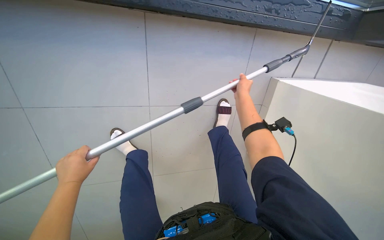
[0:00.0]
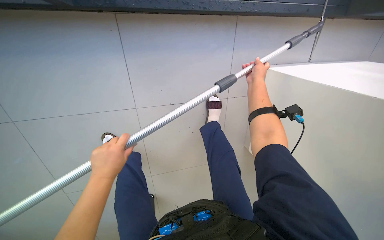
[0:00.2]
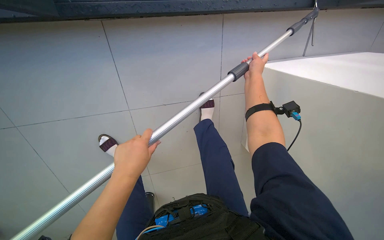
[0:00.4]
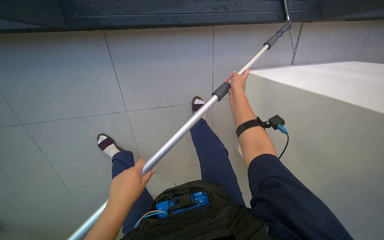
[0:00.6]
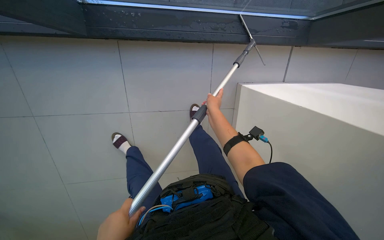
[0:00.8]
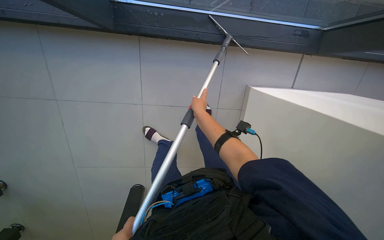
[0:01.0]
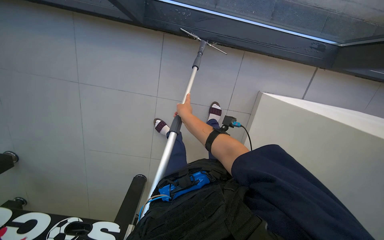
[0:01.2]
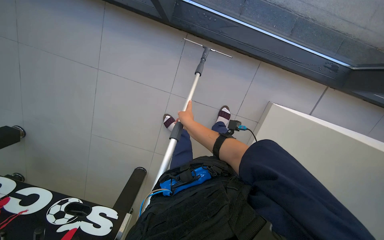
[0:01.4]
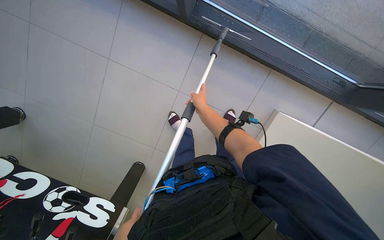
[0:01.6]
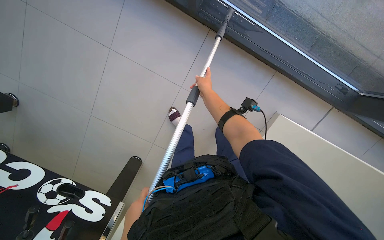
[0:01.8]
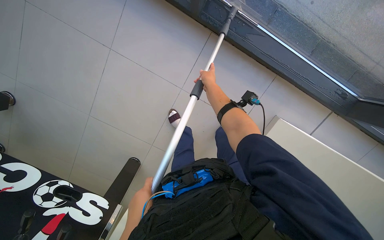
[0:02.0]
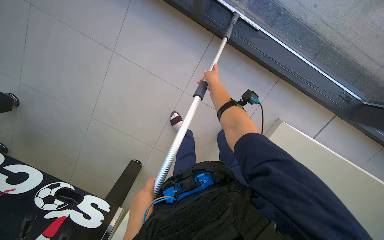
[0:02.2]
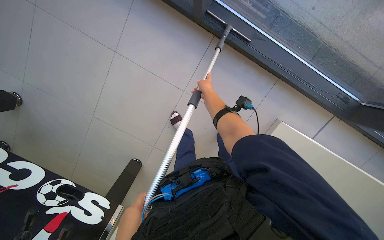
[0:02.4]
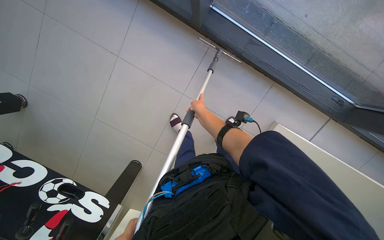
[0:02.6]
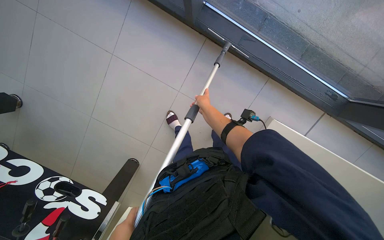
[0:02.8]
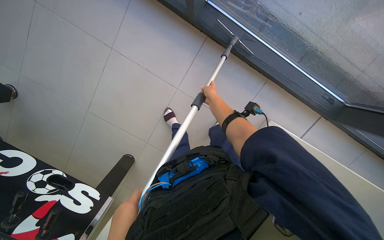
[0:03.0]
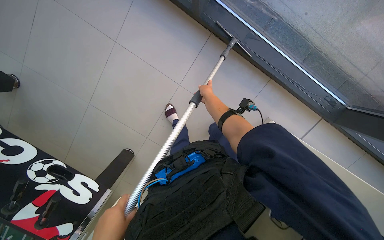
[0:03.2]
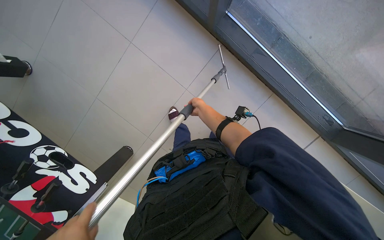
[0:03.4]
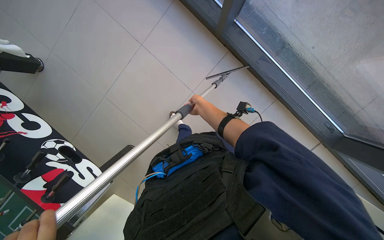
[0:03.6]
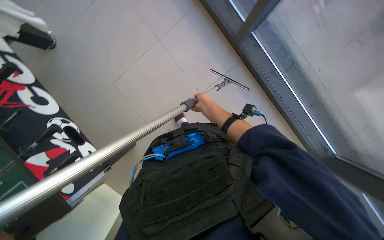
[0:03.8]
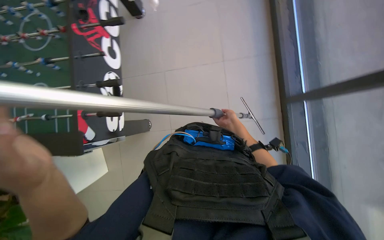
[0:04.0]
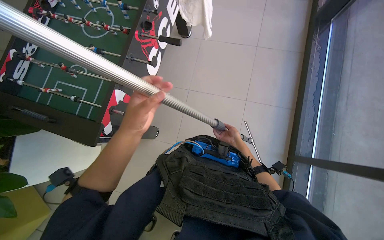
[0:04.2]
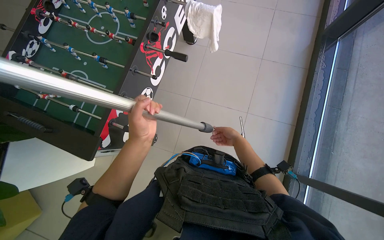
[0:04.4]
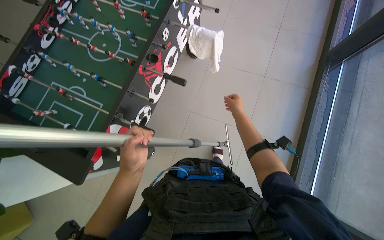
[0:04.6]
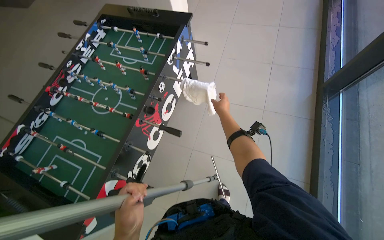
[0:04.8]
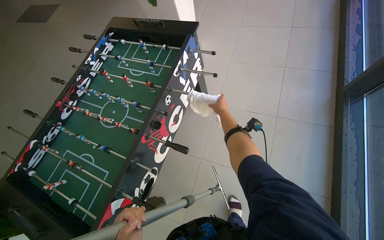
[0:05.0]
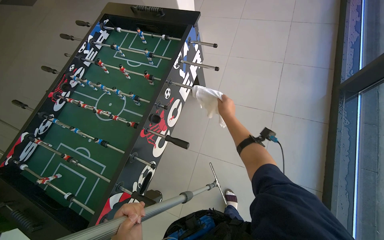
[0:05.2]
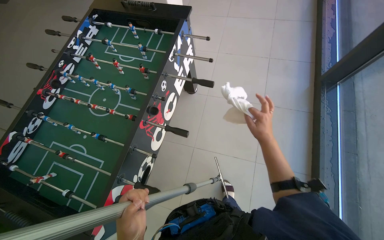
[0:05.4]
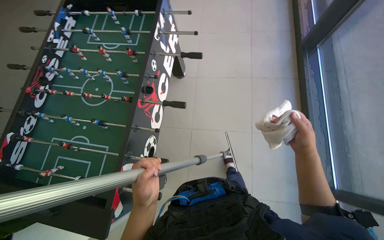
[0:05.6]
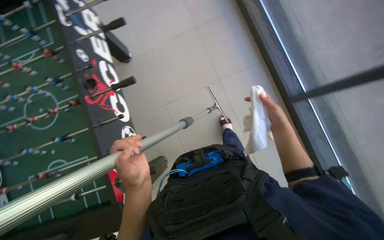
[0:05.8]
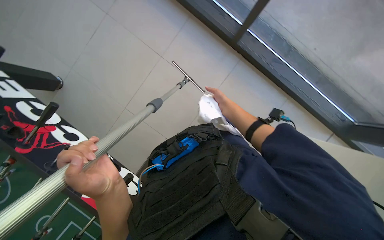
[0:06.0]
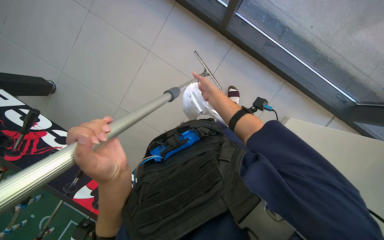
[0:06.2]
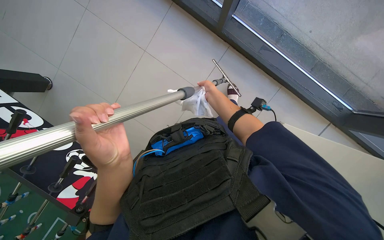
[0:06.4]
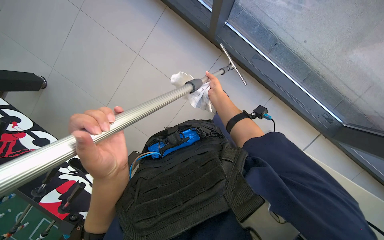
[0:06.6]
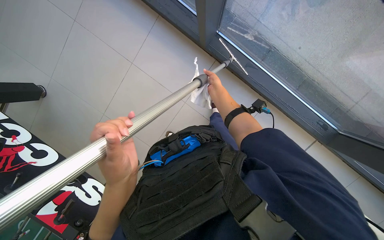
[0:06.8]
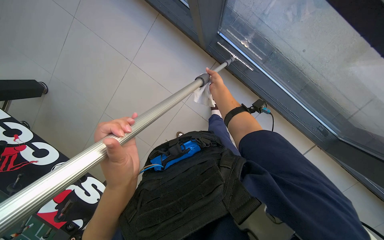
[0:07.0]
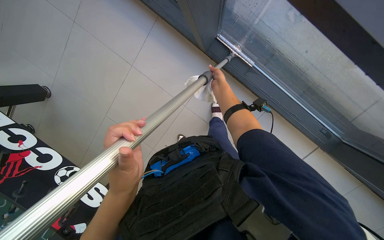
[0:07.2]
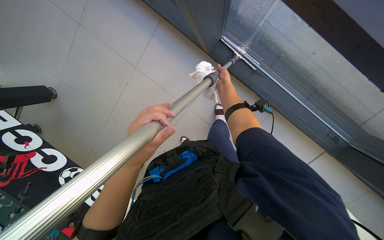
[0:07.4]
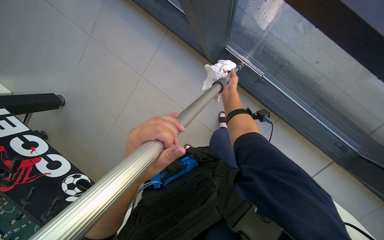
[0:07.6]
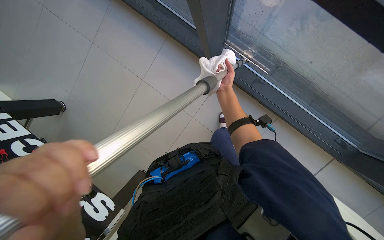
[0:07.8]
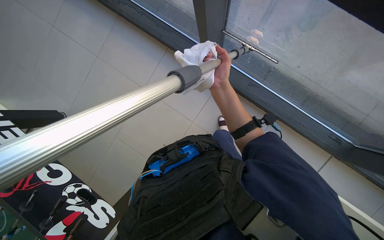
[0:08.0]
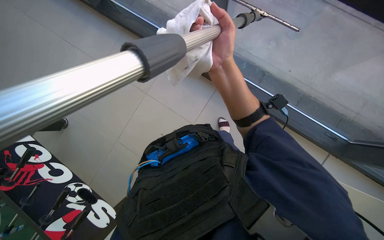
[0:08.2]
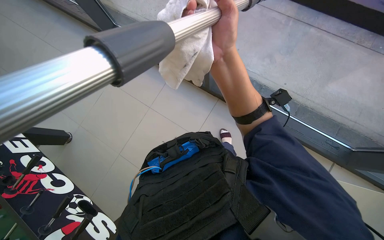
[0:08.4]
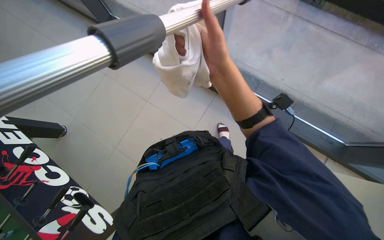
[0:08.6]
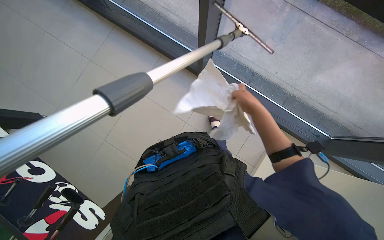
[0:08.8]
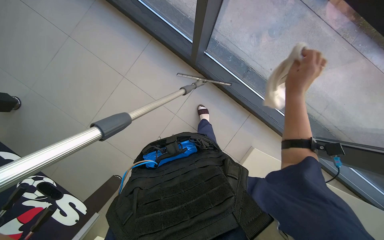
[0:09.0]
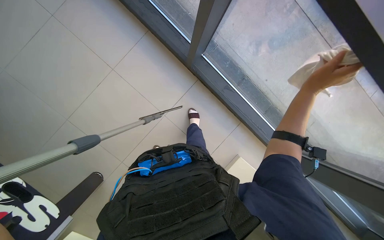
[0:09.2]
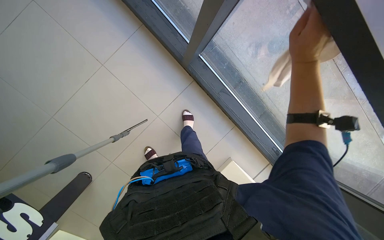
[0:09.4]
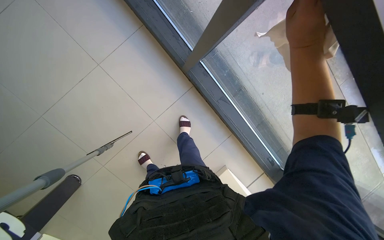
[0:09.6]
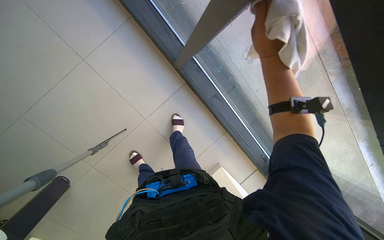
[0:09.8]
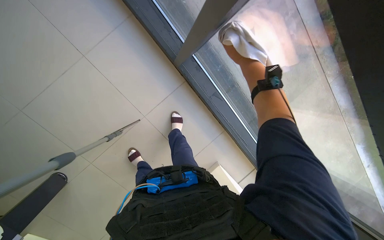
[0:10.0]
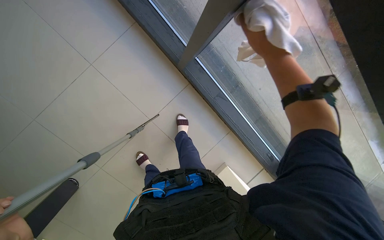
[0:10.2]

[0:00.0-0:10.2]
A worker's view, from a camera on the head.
Job: cleaning windows.
The whole recording: Cleaning windows. The worker cleans the windows using a pole and wipes the frames with a cloth.
0:01.4 to 0:03.0: The right hand heads up the picture, covering approximately 10 cm.
0:03.0 to 0:04.4: The camera travels about 50 cm. The view tips upward by about 25 degrees. The scene turns some 65 degrees clockwise in the picture.
0:05.8 to 0:07.2: The right hand heads farther from the camera, covering roughly 25 cm.
0:07.2 to 0:08.8: The right hand heads nearer to the camera, to the right and down the picture, covering roughly 20 cm.
0:08.8 to 0:10.2: The camera is aimed some 15 degrees further to the right. The right hand heads up the picture and nearer to the camera, covering some 25 cm, and goes to the right and returns, some 15 cm each way.

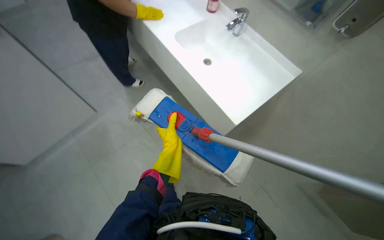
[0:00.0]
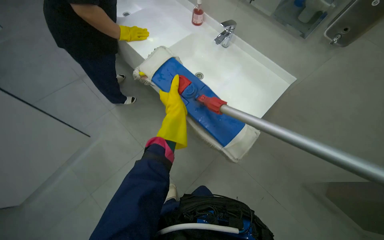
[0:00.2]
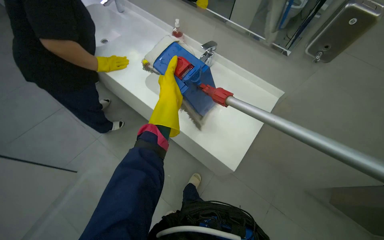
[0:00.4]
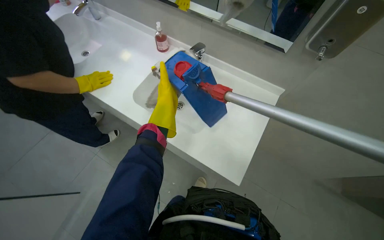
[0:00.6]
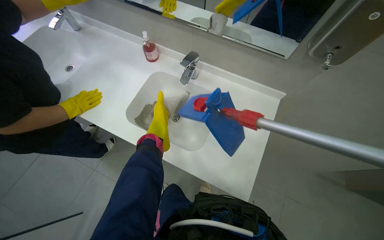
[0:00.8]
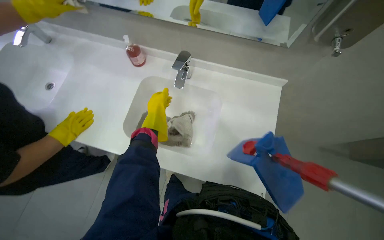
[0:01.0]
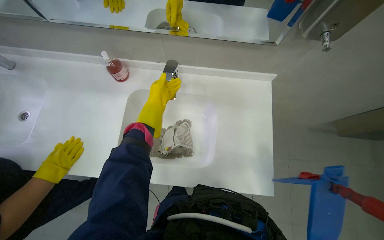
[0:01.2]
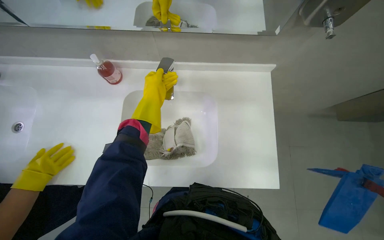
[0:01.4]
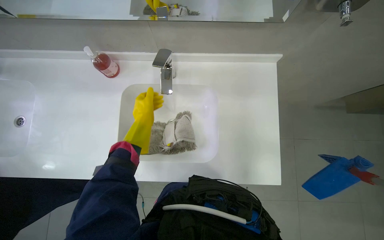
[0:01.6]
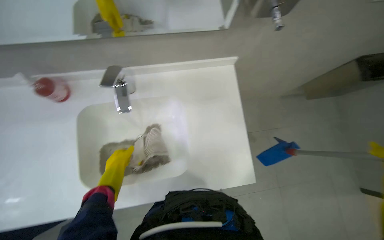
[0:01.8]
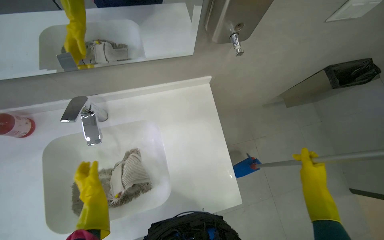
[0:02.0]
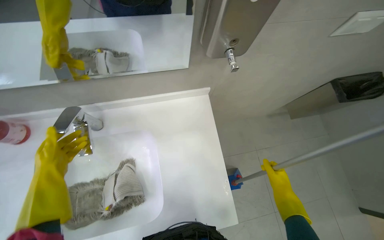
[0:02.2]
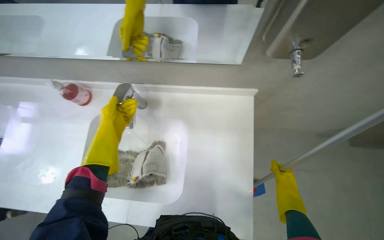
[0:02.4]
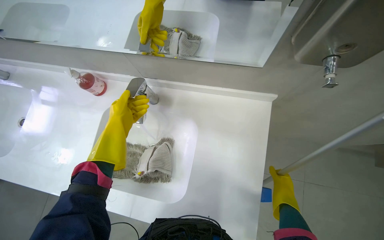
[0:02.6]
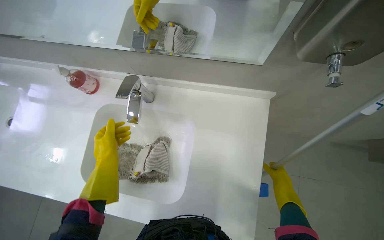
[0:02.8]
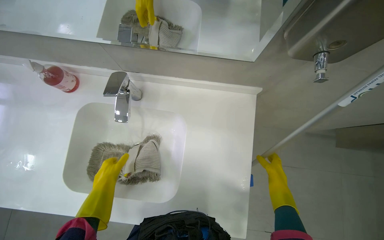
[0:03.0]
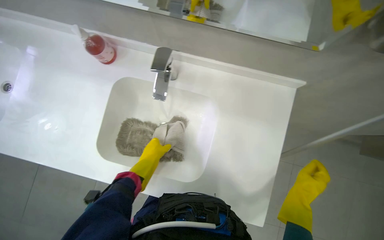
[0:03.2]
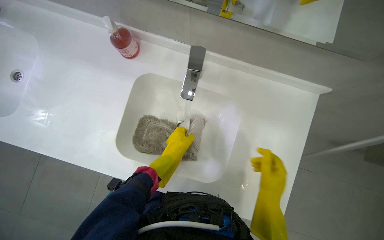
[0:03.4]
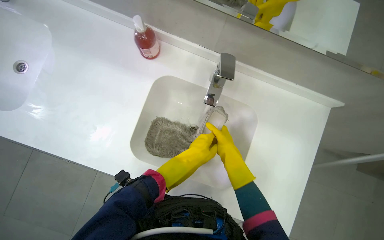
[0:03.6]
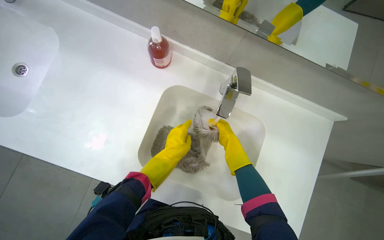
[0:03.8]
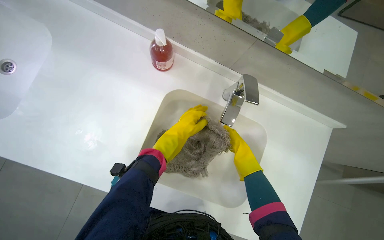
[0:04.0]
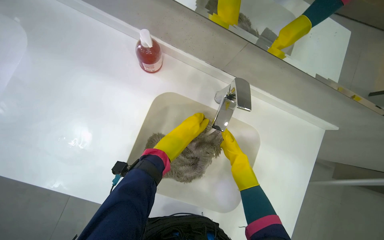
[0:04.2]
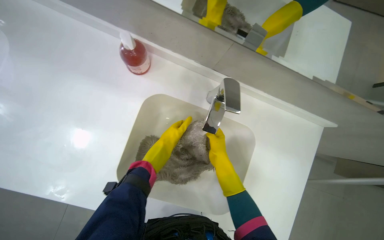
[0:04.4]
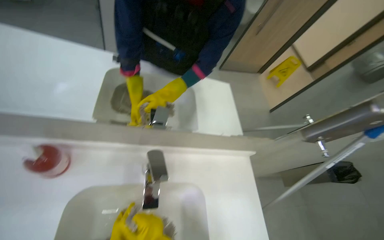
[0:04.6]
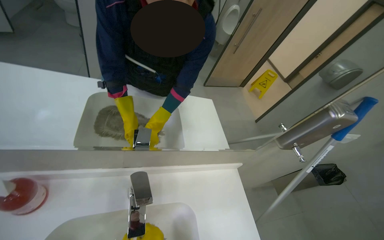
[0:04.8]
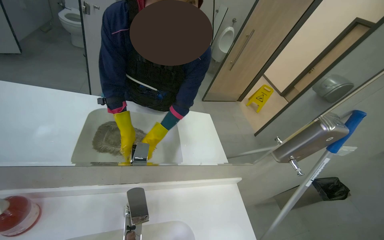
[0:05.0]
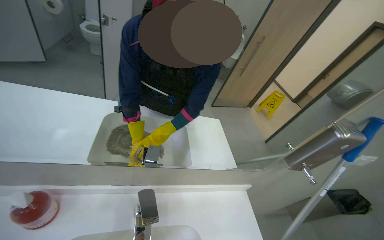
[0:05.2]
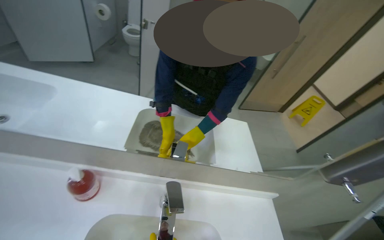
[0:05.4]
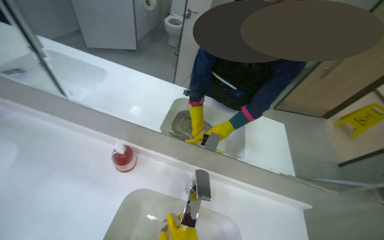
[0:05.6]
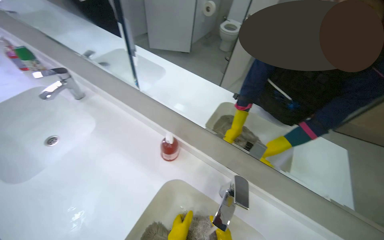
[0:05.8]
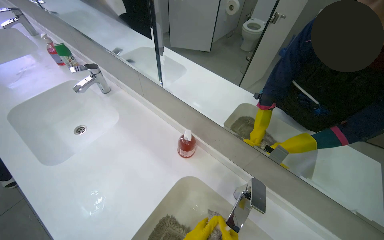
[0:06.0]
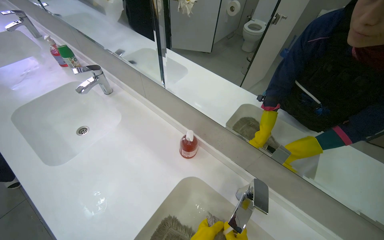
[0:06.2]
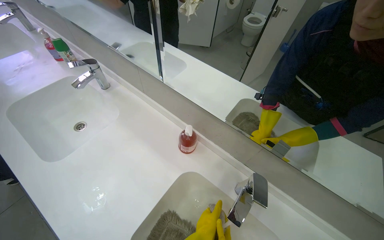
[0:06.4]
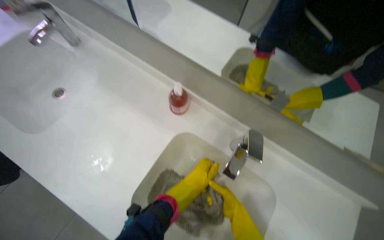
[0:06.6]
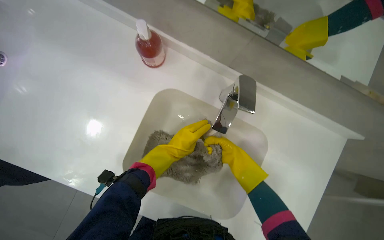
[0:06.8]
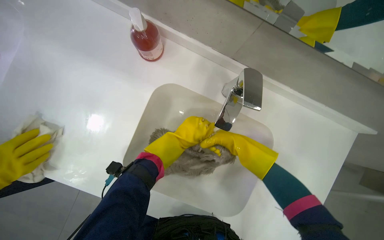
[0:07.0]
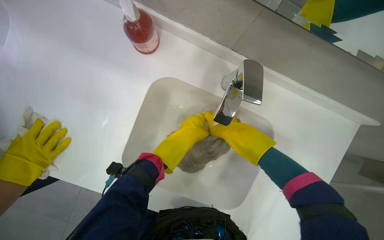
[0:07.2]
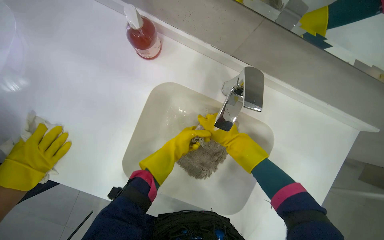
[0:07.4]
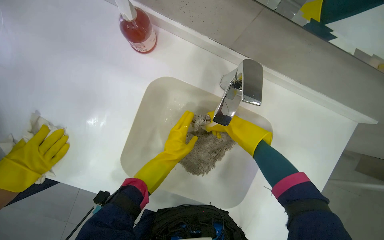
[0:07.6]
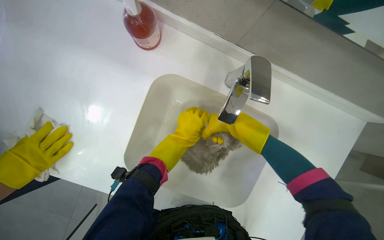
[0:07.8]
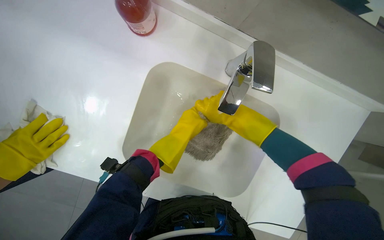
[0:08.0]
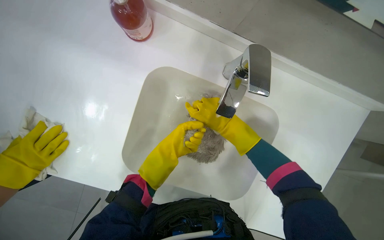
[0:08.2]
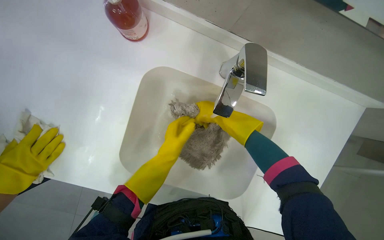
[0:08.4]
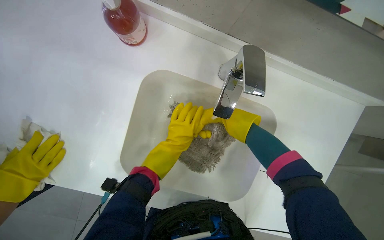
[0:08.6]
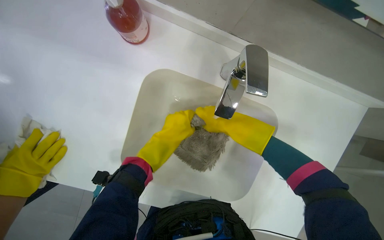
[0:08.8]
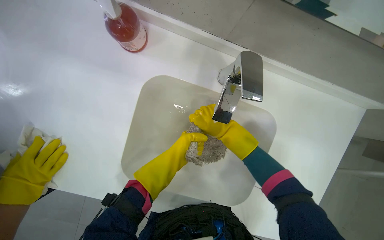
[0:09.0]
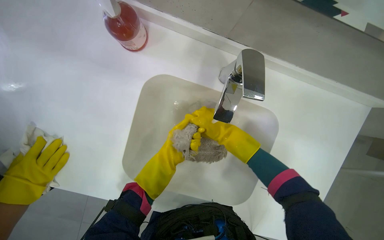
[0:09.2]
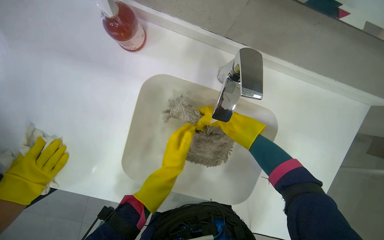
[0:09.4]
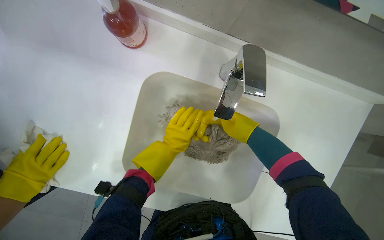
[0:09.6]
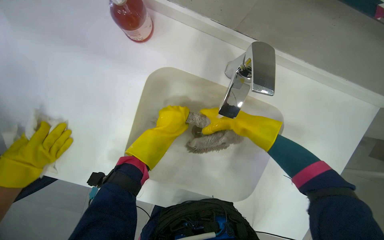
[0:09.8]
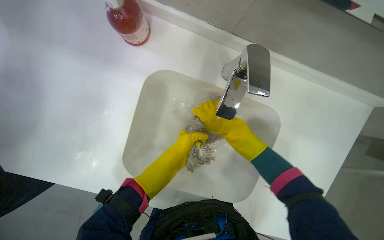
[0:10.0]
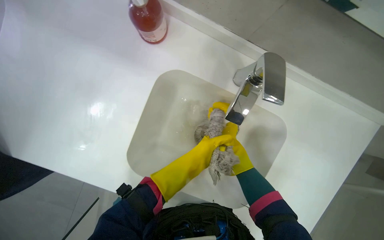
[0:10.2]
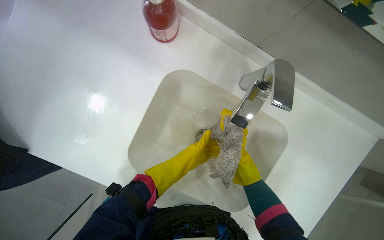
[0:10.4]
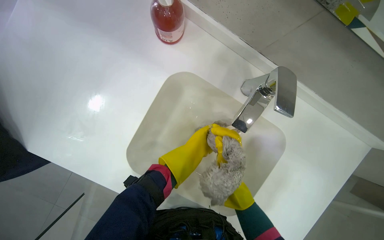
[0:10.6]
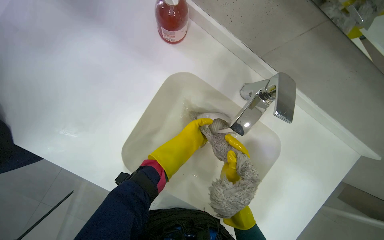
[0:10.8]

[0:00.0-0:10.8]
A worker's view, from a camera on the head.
Job: preparing cleaning supplies.
The whole recording: Washing mop head in sink. The worker washes a dirty mop head in the sink under running water.
0:00.0 to 0:01.6: The camera travels about 50 cm. The view tips downward by roughly 15 degrees. The scene rotates counterclockwise by about 40 degrees.
0:06.2 to 0:07.8: The wearer looks roughly 45 degrees further downward.
0:07.8 to 0:09.2: The left hand swings nearer and farther, roughly 10 cm each way, with 2 reversals, while the right hand moves left and right over some 10 cm, changing direction 2 times.
0:09.2 to 0:10.8: The left hand moves about 10 cm nearer to the camera and comes back.
